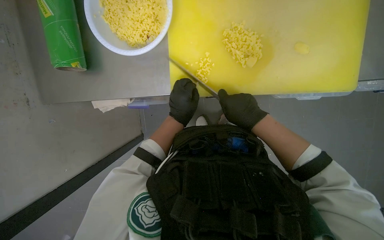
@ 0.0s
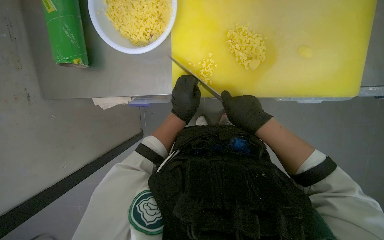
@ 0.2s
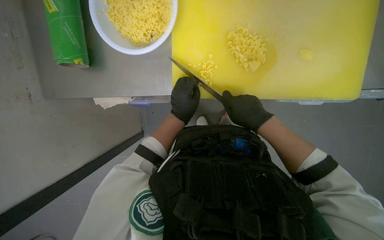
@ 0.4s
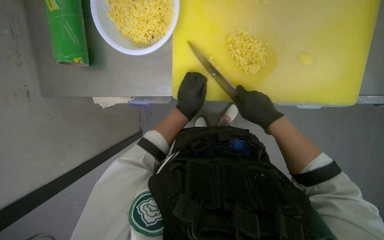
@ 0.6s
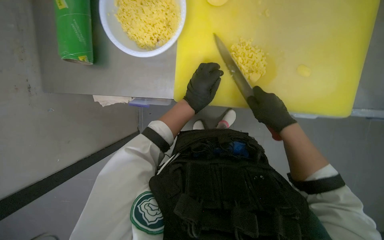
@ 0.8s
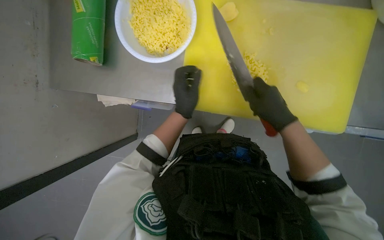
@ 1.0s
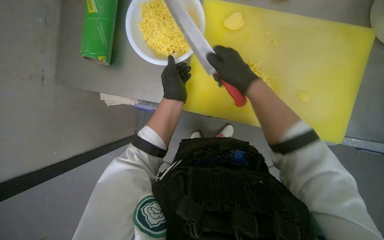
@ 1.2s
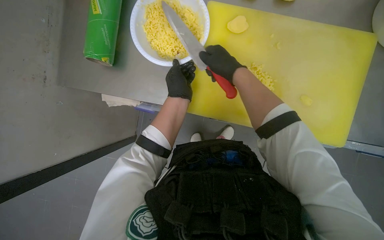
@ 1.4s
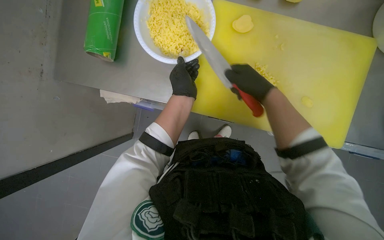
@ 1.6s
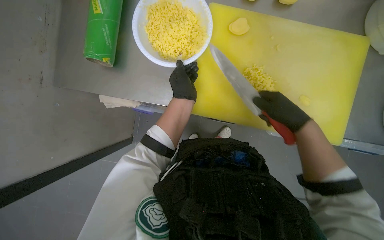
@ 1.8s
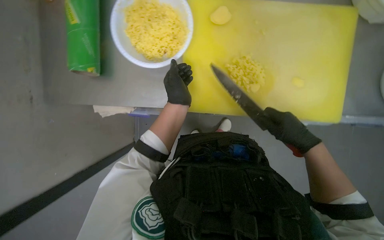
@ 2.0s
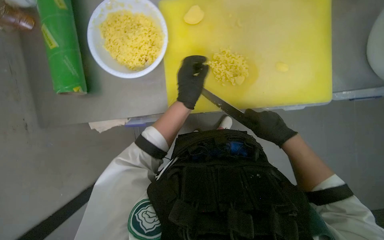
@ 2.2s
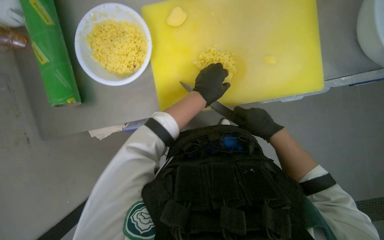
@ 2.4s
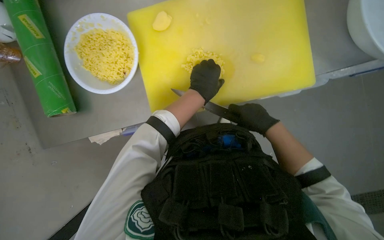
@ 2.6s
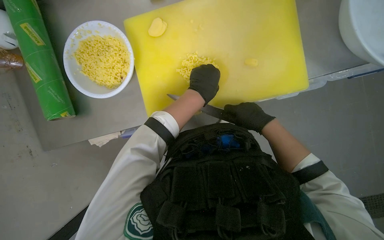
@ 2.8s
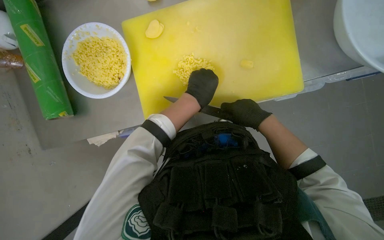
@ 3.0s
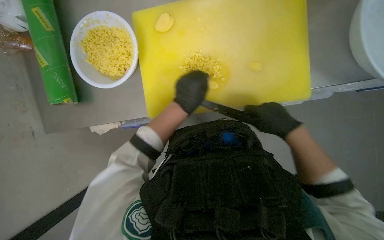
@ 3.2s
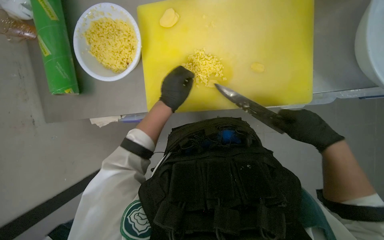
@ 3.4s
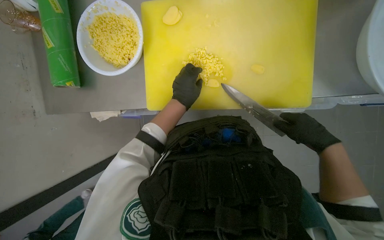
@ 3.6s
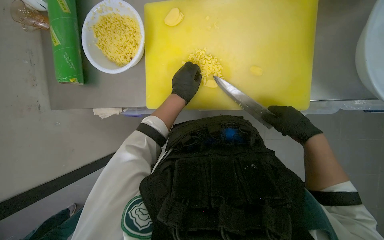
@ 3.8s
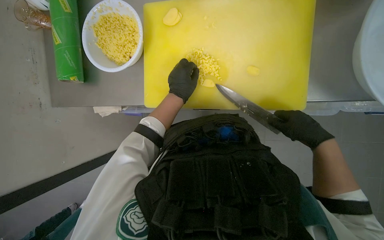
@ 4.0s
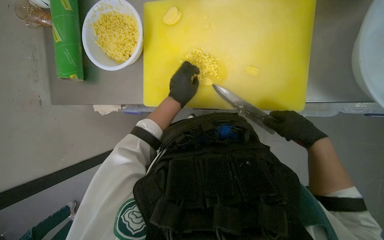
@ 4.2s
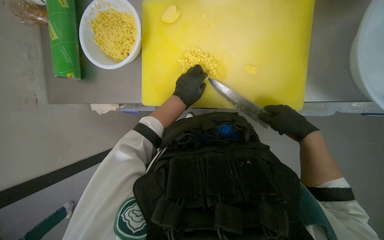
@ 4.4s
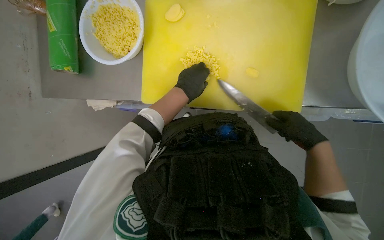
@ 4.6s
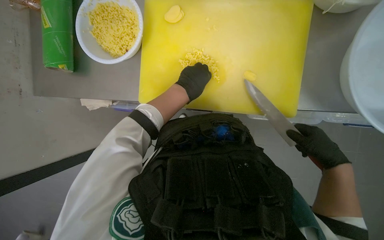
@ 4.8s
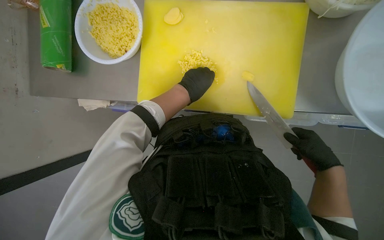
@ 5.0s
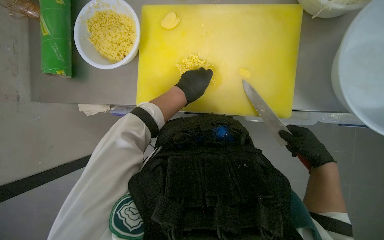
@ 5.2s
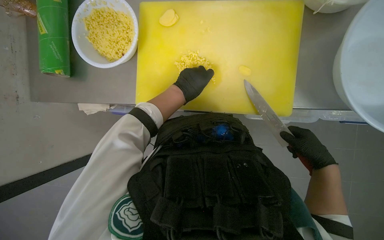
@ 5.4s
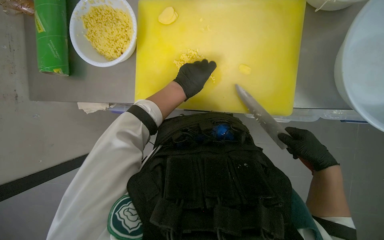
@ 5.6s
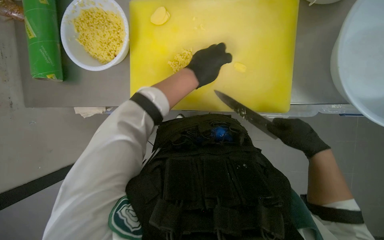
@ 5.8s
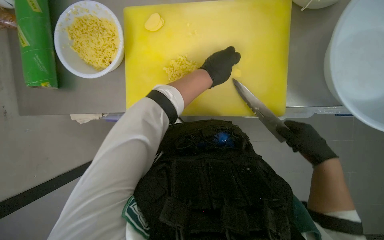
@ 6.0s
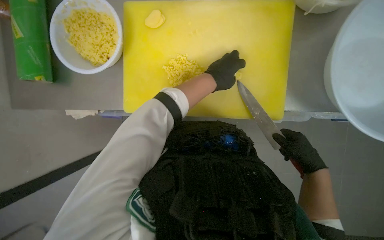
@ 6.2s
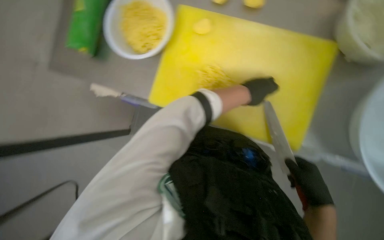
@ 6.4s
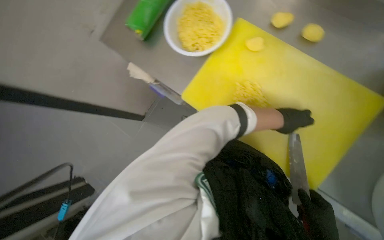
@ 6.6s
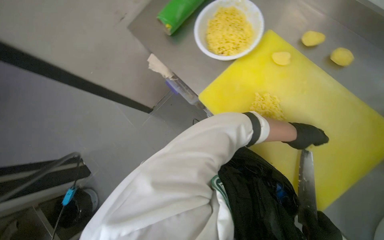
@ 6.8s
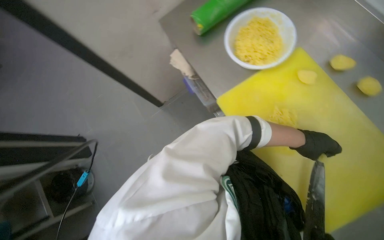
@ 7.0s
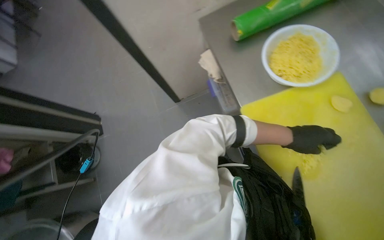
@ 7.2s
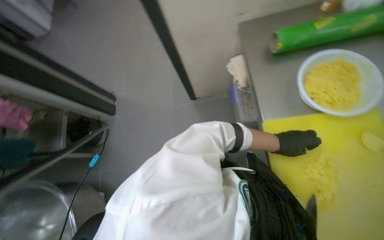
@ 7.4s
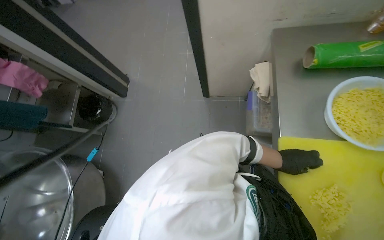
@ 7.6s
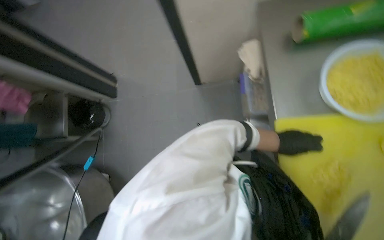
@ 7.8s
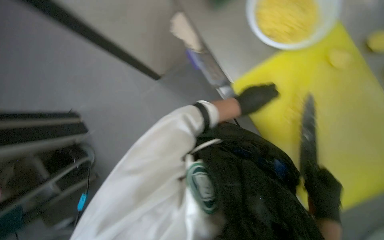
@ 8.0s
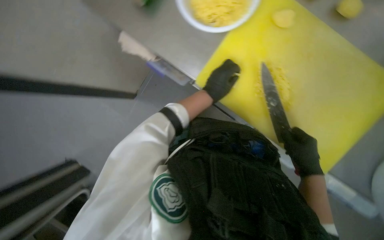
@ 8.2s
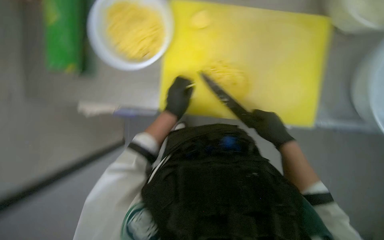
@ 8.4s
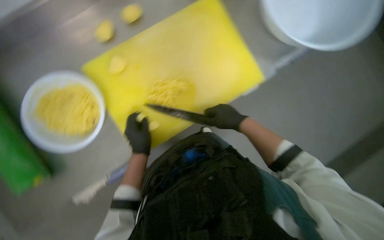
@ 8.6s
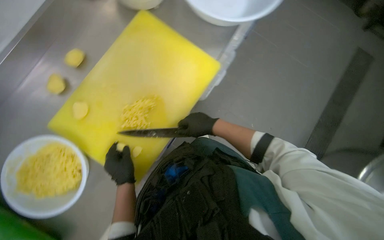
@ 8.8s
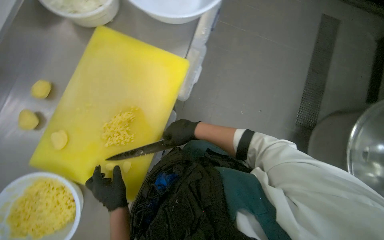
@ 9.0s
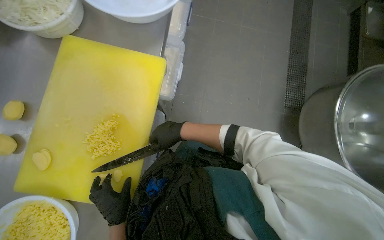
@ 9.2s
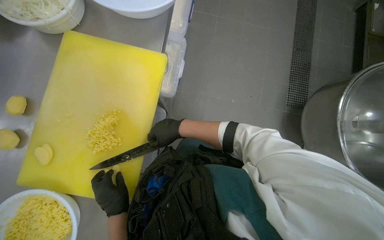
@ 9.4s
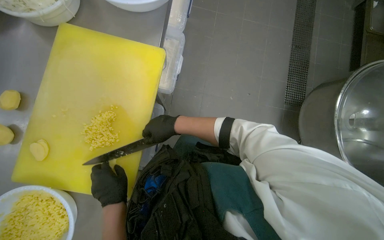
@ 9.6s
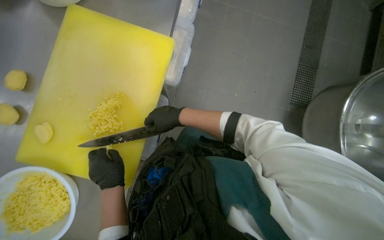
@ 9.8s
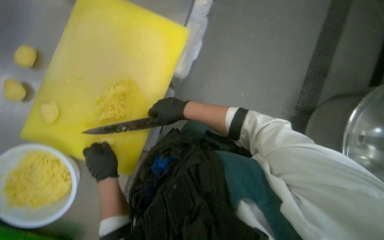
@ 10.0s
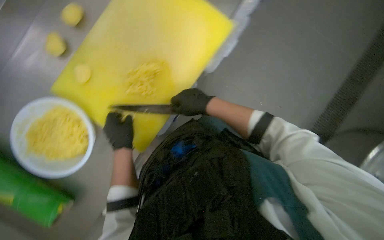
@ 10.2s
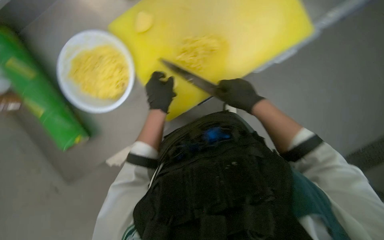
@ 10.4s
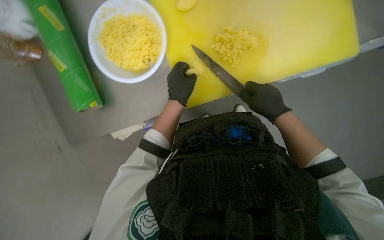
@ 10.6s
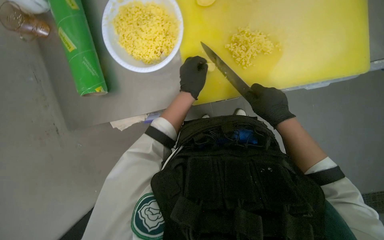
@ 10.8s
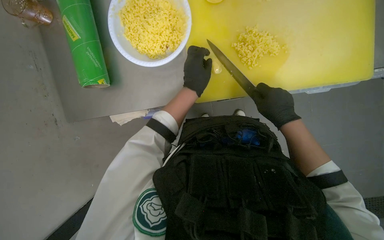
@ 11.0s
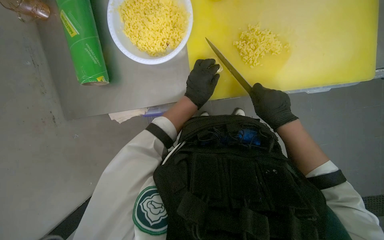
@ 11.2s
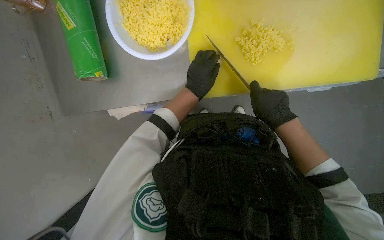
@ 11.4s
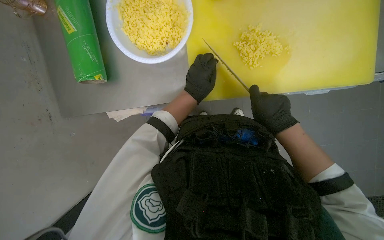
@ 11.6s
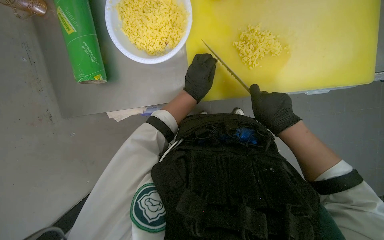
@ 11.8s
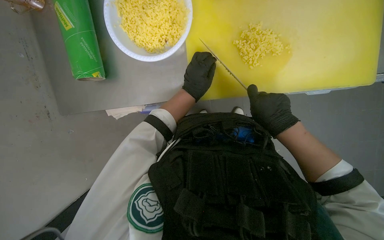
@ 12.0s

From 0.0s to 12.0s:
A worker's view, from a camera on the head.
Job: preparing food.
The whole recording: Slicing and dicing potatoes. The worker slices and dices potatoes on a yellow cutting board, then transfers them to a white bowl.
From 0.0s to 1.6s: Both hands move up the picture, some 15 cm. The right hand reaches some 5 cm to the right, then returns.
From 1.6s to 3.0s: The scene turns about 30 degrees counterclockwise in the picture. The right hand goes some 15 cm down the picture. Meanwhile the left hand moves nearer to the camera, some 10 cm.
From 3.0s to 4.4s: The right hand moves to the right, about 15 cm.
From 4.4s to 6.0s: The left hand is displaced to the right and up the picture by approximately 15 cm.
From 6.0s to 7.6s: The wearer's head swings roughly 100 degrees to the left.
From 7.6s to 9.0s: Everything in view rotates roughly 125 degrees counterclockwise.
From 9.0s to 10.4s: The view tips downward by some 15 degrees. The scene turns about 40 degrees clockwise in the picture.
From 10.4s to 12.0s: The scene rotates clockwise by approximately 25 degrees.

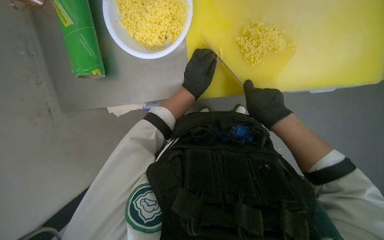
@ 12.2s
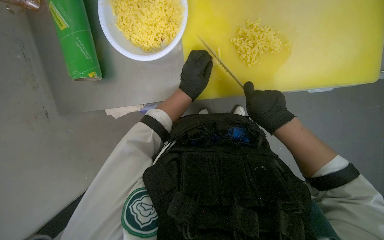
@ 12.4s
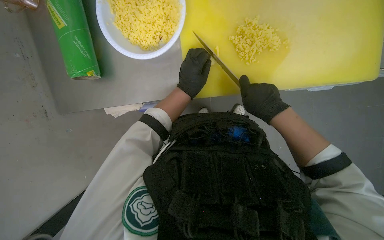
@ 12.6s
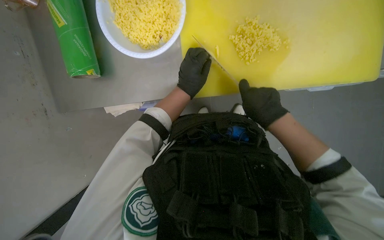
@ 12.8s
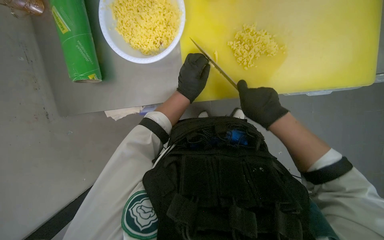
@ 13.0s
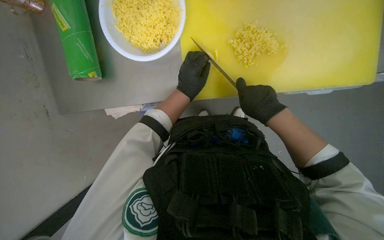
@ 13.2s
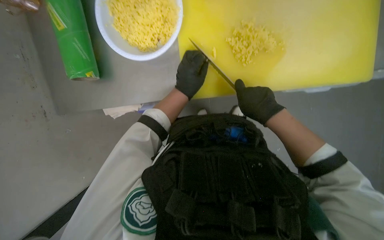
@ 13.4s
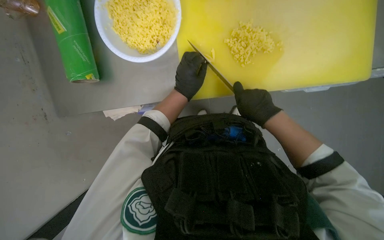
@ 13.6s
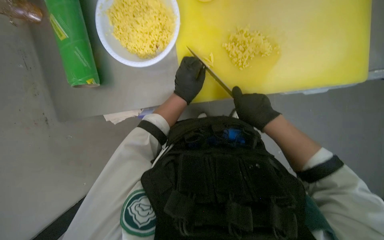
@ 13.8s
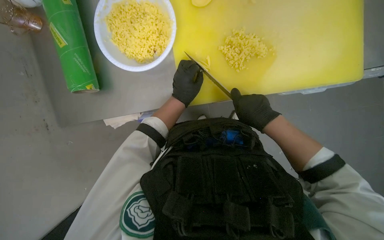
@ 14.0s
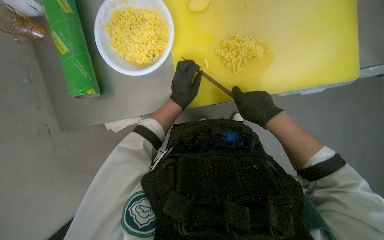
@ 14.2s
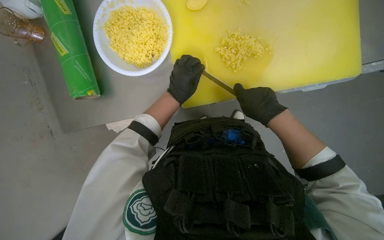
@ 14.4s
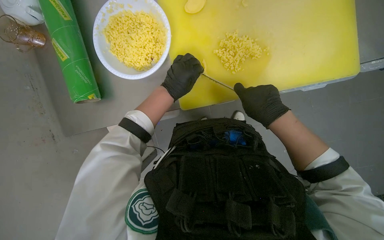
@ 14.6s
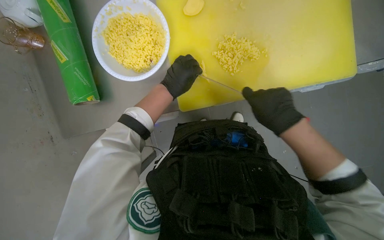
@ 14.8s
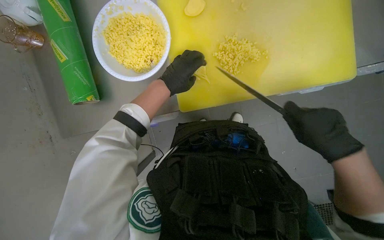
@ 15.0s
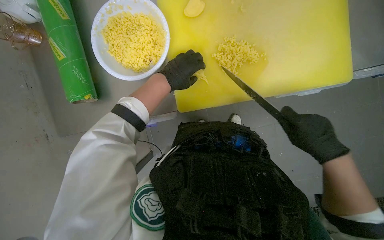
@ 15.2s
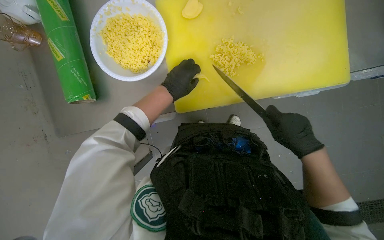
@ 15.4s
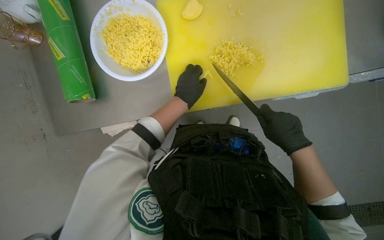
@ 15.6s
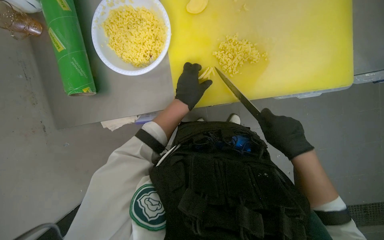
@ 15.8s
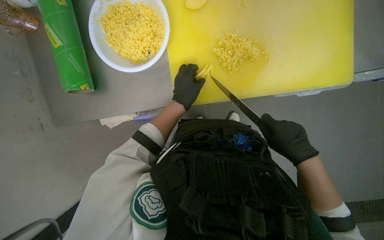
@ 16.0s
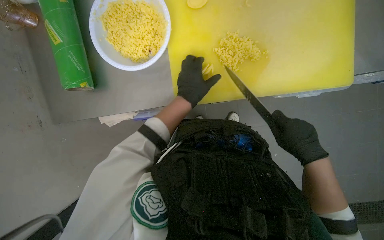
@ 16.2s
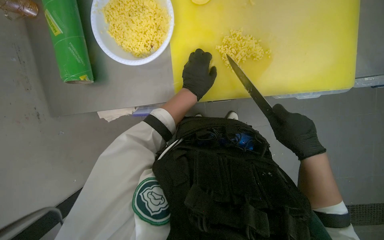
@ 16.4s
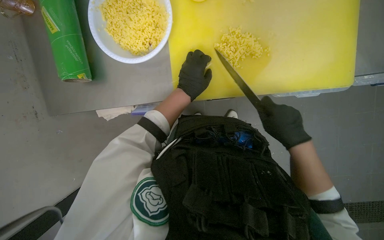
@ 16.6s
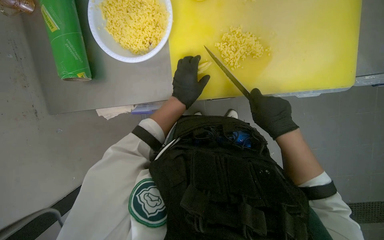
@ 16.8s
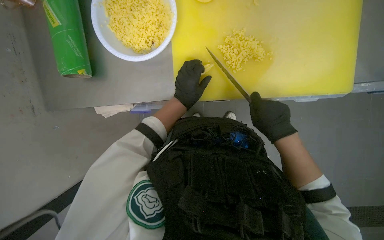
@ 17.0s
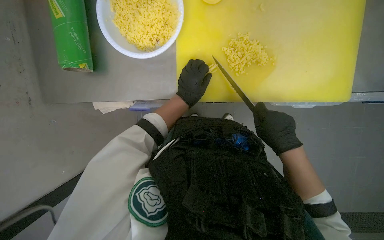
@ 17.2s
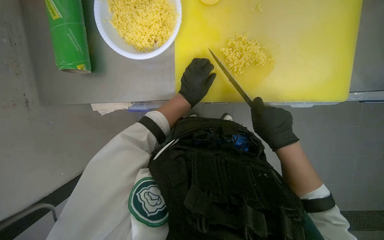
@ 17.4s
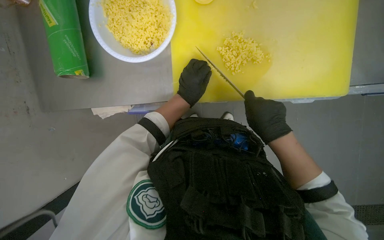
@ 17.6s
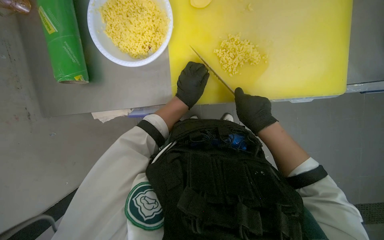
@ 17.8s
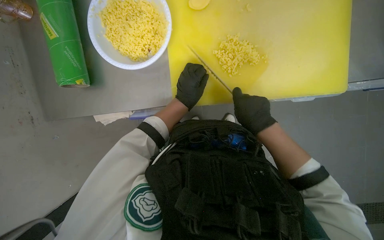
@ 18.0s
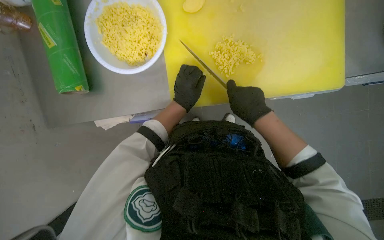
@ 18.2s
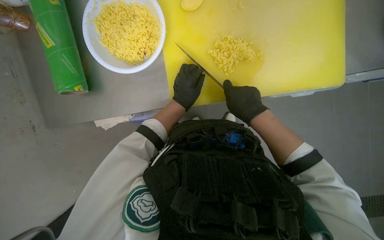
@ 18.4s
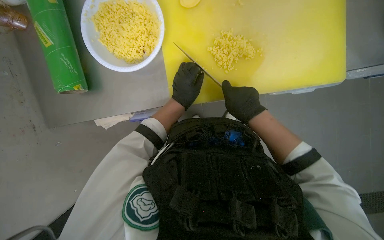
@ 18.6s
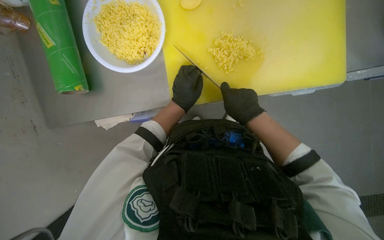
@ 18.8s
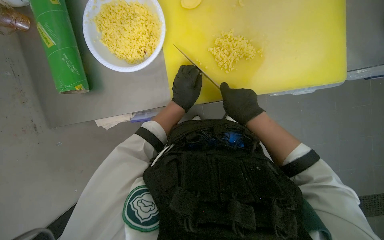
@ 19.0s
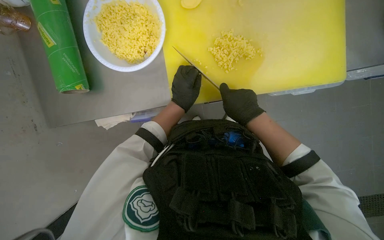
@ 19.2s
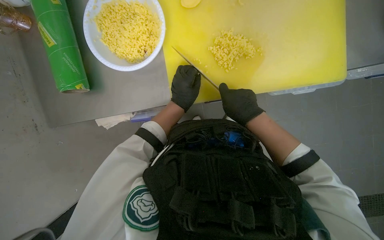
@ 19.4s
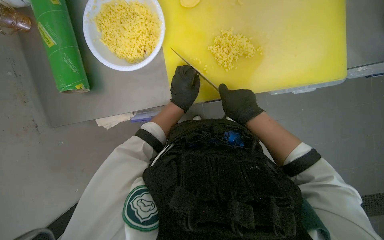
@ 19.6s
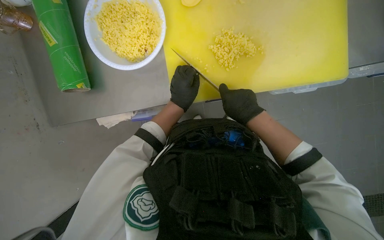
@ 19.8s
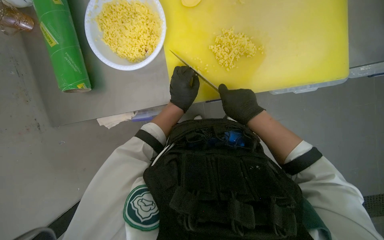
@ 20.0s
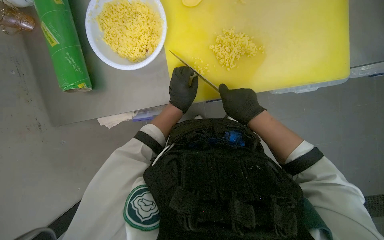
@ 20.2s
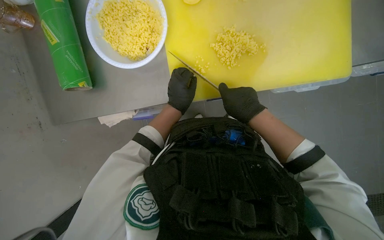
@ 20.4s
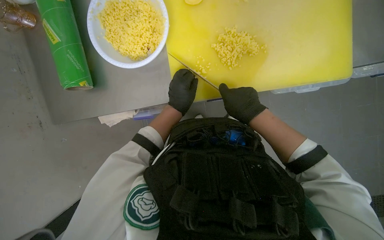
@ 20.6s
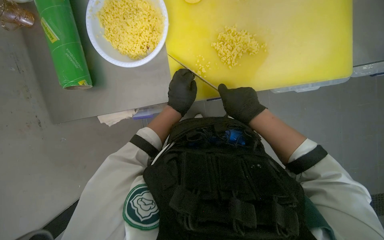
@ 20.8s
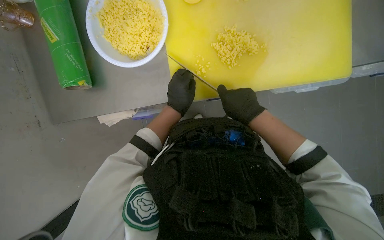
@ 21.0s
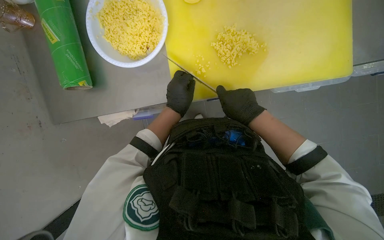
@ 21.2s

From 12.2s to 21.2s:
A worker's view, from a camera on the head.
Job: preparing food.
The whole recording: Slicing and dicing potatoes. The worker slices and dices potatoes on a yellow cutting board, then transfers them to a white bowl.
From 12.2s to 13.8s: The hands are busy where they are.
From 13.8s to 15.2s: The right hand is displaced to the right and nearer to the camera by approximately 15 cm.
From 18.2s to 21.2s: The hands make small movements and keep their place.
